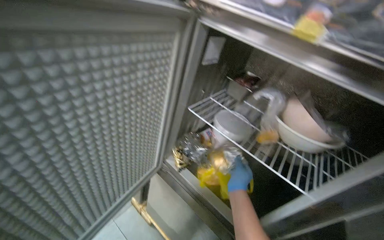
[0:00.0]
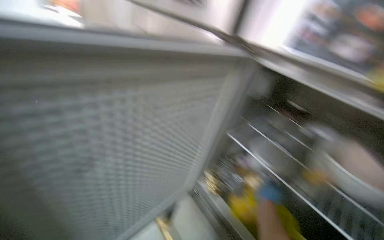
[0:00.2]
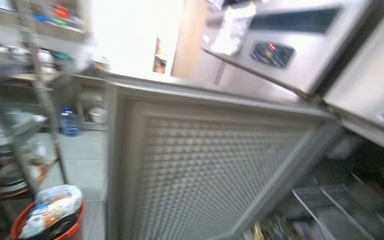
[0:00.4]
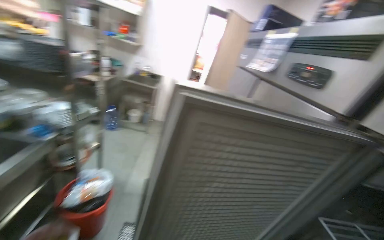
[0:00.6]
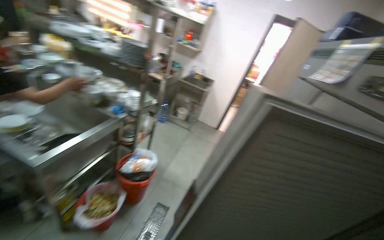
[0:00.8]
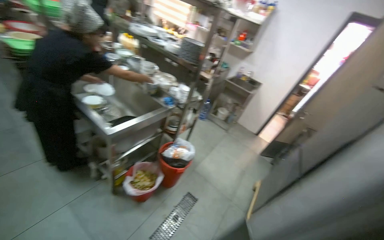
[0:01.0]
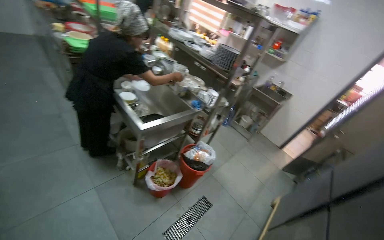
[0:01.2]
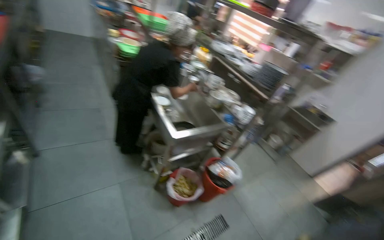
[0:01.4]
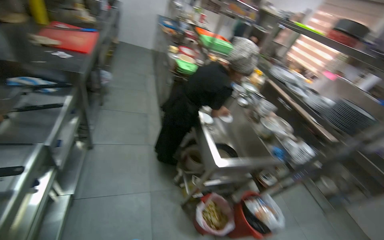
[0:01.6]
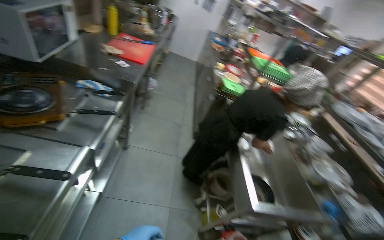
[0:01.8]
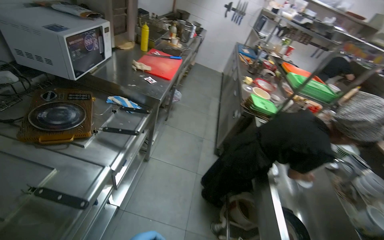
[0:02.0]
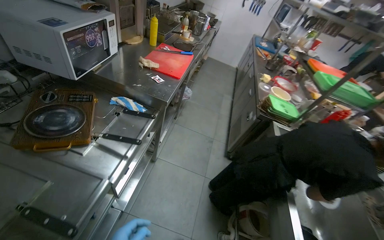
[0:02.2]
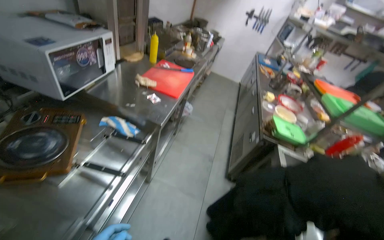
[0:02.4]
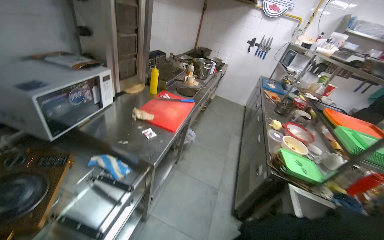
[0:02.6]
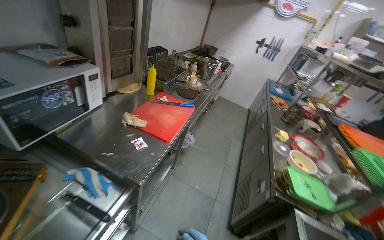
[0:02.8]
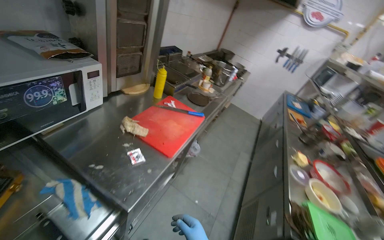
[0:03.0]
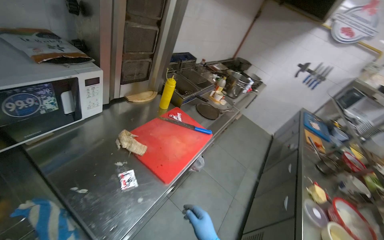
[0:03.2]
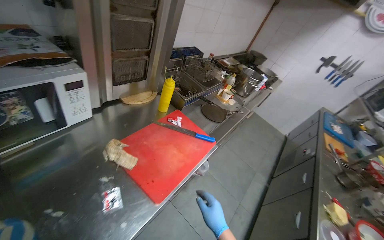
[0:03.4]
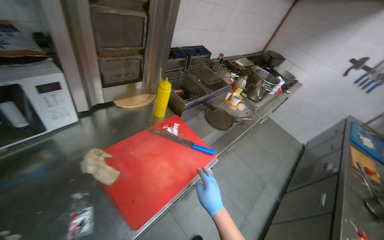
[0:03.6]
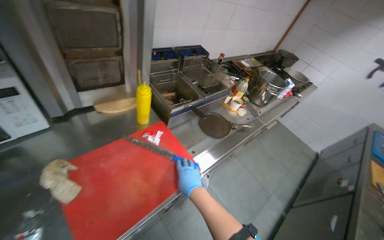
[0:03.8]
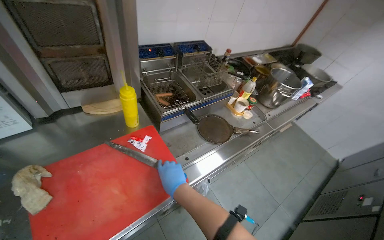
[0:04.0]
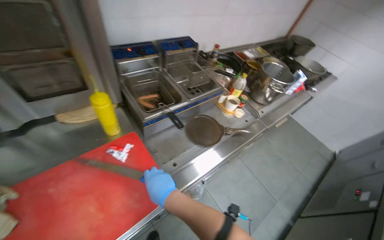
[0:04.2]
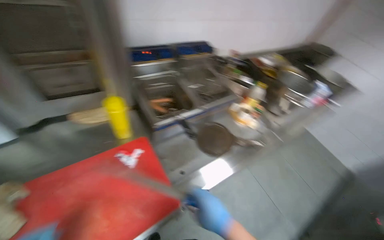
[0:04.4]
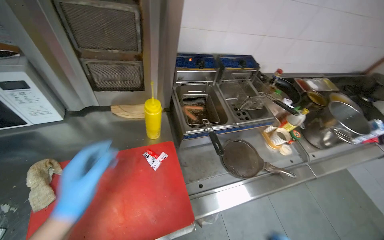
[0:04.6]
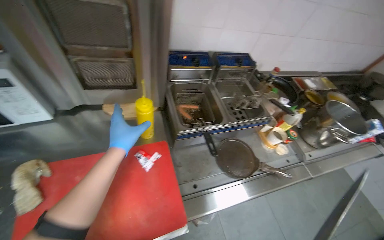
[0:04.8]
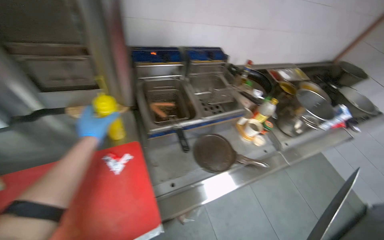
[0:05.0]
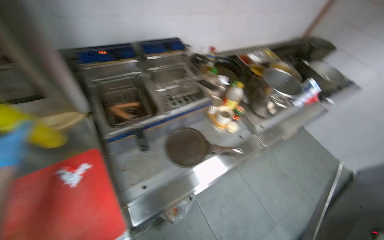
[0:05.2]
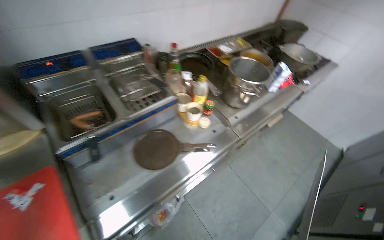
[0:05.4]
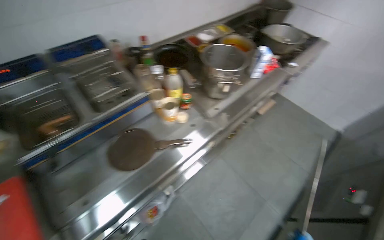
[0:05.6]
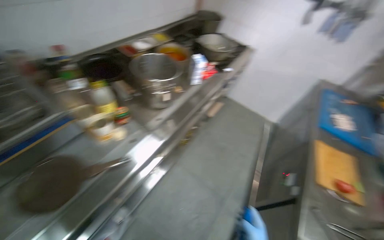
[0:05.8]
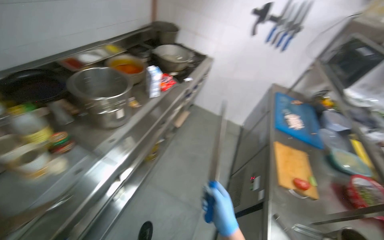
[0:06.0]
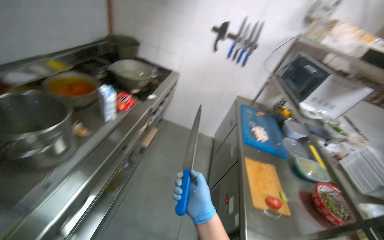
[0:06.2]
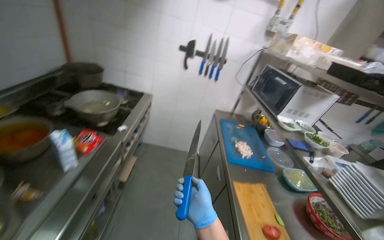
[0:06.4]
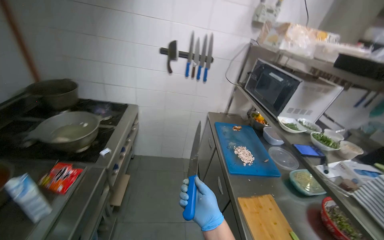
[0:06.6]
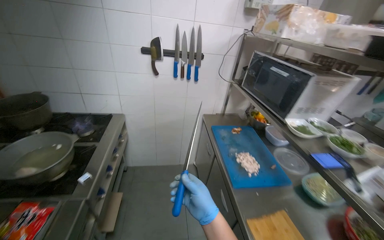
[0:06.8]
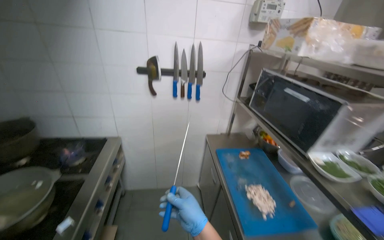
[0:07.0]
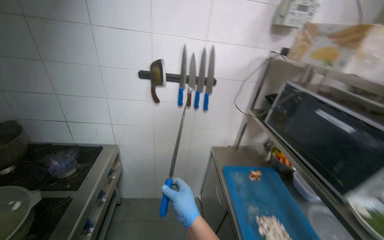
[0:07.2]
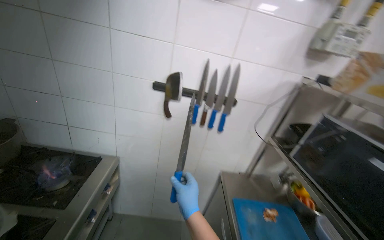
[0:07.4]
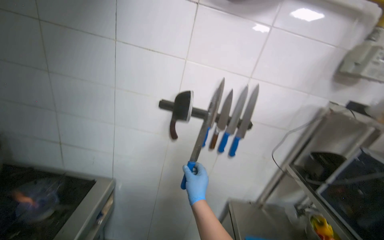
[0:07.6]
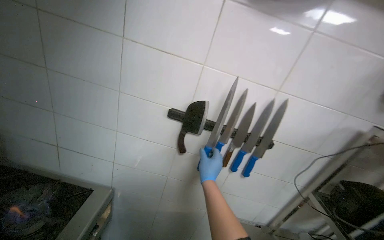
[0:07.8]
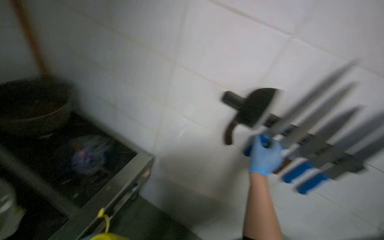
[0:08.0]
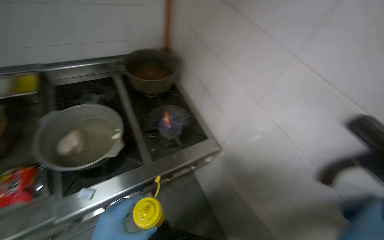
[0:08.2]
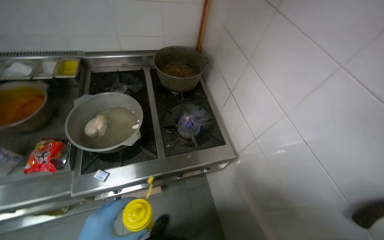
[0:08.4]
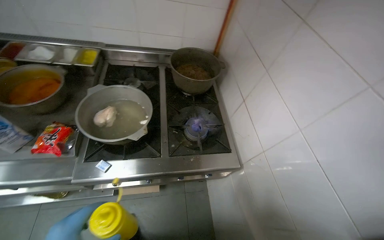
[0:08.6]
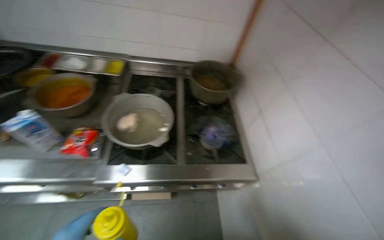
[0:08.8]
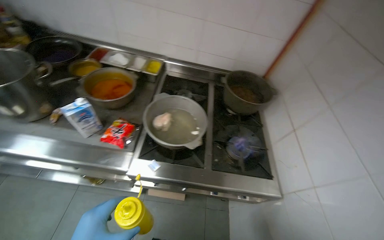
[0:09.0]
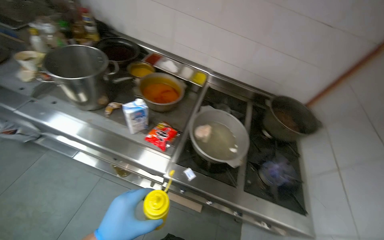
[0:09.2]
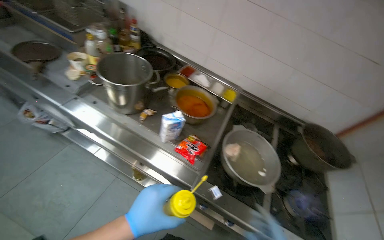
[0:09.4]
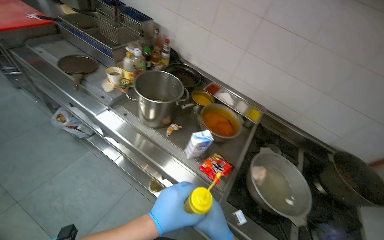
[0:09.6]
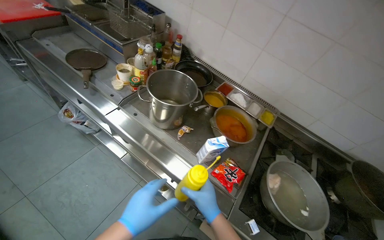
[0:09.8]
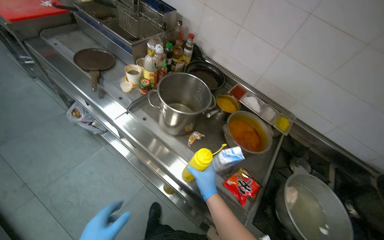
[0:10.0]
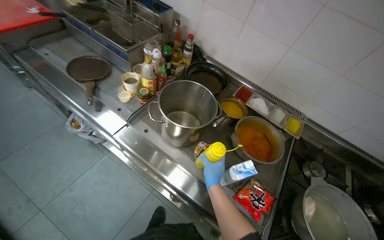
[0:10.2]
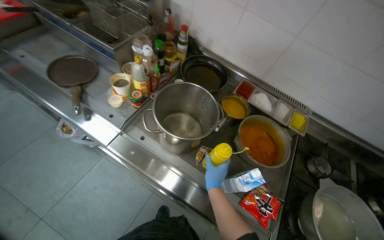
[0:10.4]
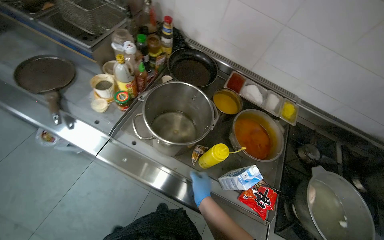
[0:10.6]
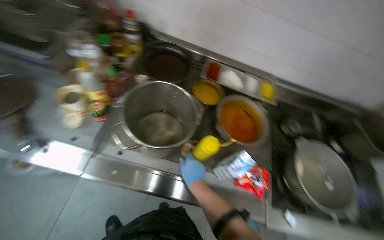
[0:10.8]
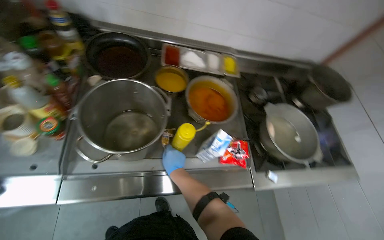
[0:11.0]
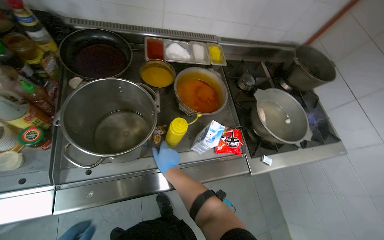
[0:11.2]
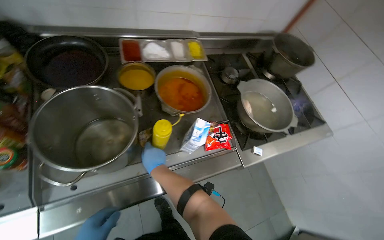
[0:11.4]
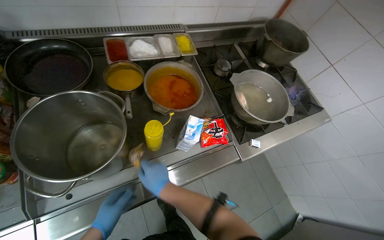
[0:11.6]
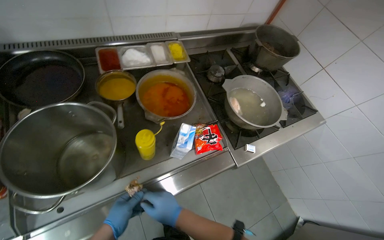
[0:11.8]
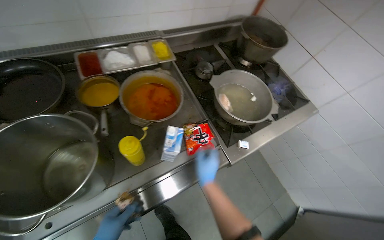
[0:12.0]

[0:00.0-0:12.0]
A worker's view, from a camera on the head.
Job: cooking food.
The whole recording: Preparing ingredients and cooking food. The worker handles various ingredients, places sausages in a deep fryer, moves potatoes to a stove, and adds ingredients to a pot.
0:00.0 to 0:01.6: The wearer moves some 60 cm. The head rotates roughly 105 degrees to the left. The view tilts roughly 25 degrees upward.
0:01.6 to 0:03.0: The wearer moves approximately 1 m. The wearer's head swings about 40 degrees to the left. The view tips upward by some 15 degrees.
0:03.0 to 0:04.4: The head travels roughly 90 cm. The wearer's head swings roughly 30 degrees to the left.
0:04.4 to 0:06.0: The wearer moves roughly 80 cm. The wearer's head swings approximately 35 degrees to the right.
0:06.0 to 0:07.6: The camera is carried roughly 1 m. The head rotates some 20 degrees to the right. The wearer looks some 15 degrees further upward.
0:07.6 to 0:09.0: The head turns to the left by about 95 degrees.
0:09.0 to 0:10.4: The camera travels some 70 cm. The head rotates roughly 25 degrees to the left.
0:10.4 to 0:12.0: The wearer's head swings some 60 degrees to the right. The camera pitches downward, by about 20 degrees.

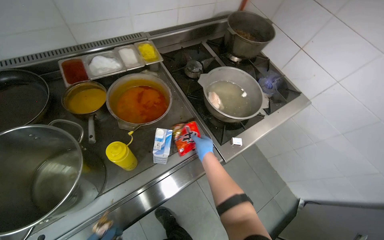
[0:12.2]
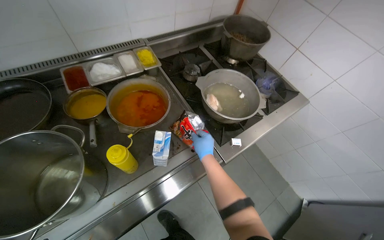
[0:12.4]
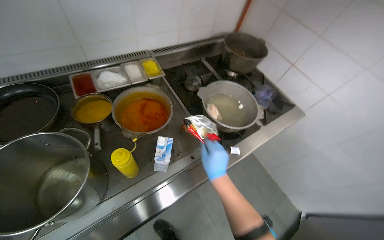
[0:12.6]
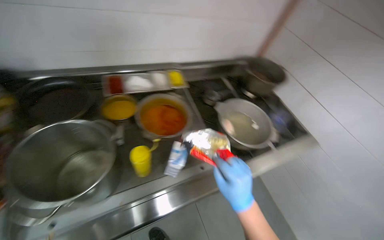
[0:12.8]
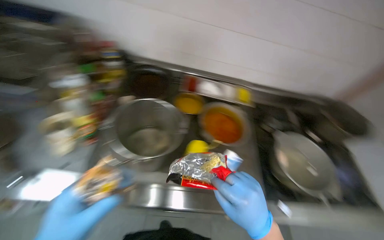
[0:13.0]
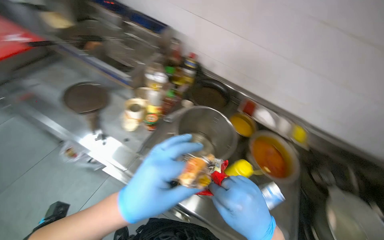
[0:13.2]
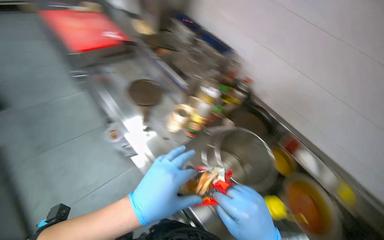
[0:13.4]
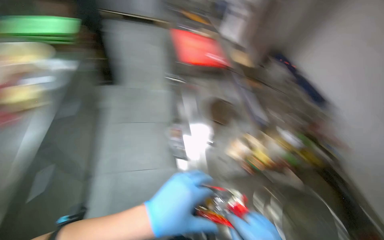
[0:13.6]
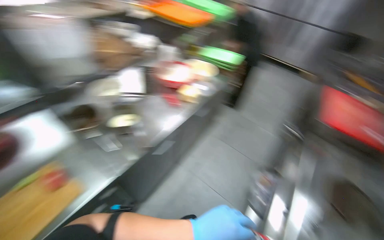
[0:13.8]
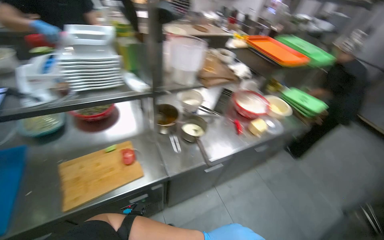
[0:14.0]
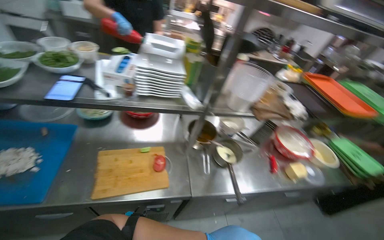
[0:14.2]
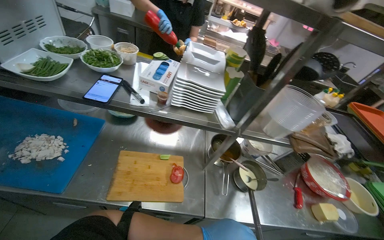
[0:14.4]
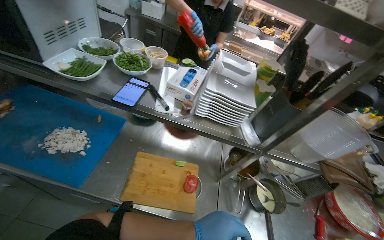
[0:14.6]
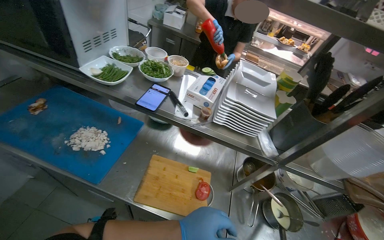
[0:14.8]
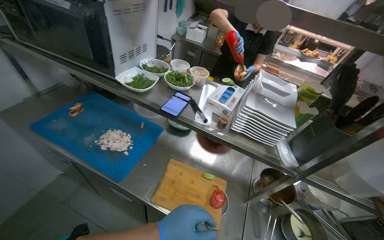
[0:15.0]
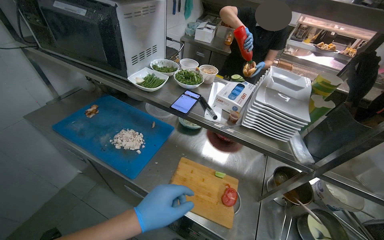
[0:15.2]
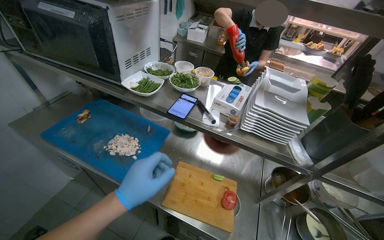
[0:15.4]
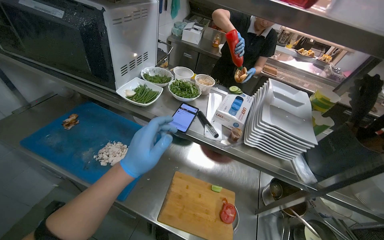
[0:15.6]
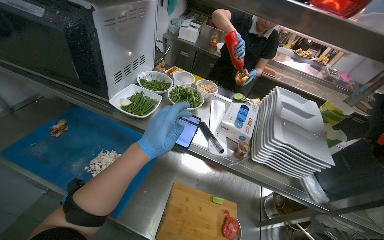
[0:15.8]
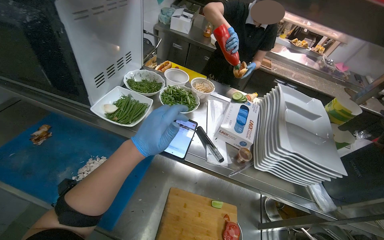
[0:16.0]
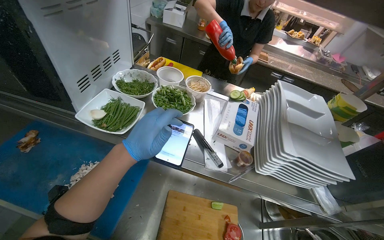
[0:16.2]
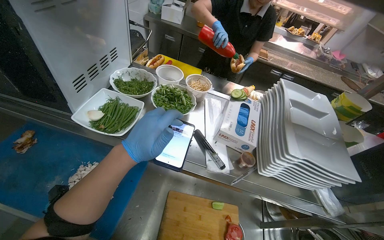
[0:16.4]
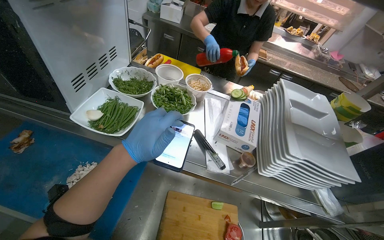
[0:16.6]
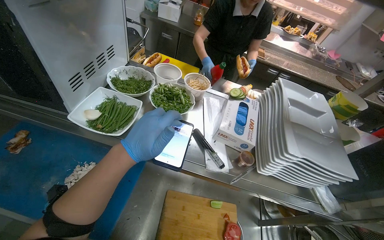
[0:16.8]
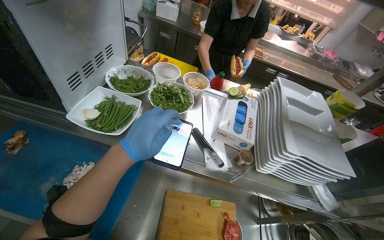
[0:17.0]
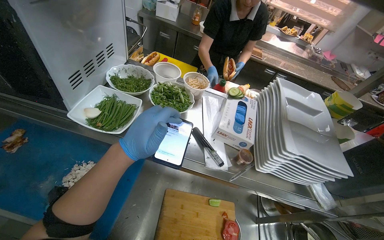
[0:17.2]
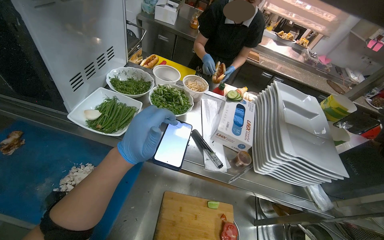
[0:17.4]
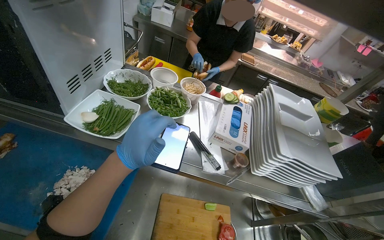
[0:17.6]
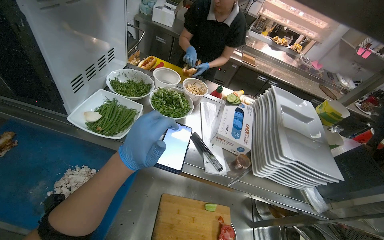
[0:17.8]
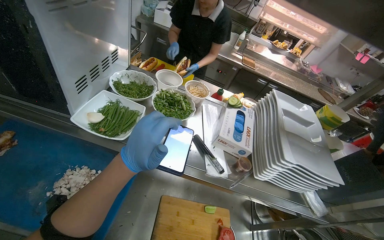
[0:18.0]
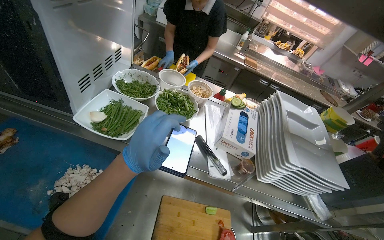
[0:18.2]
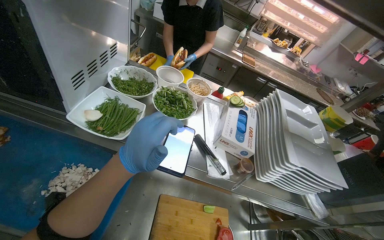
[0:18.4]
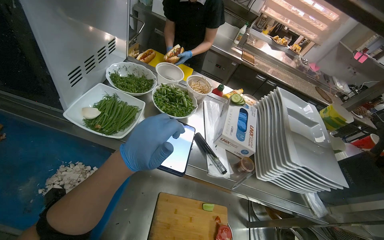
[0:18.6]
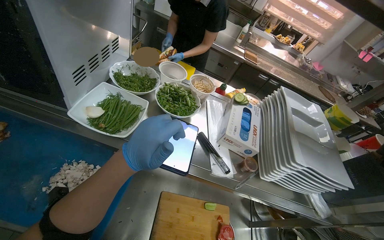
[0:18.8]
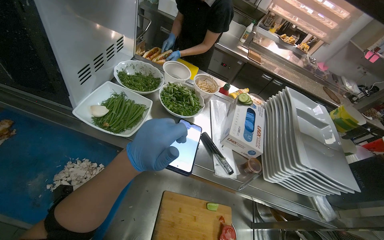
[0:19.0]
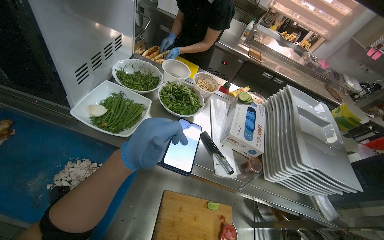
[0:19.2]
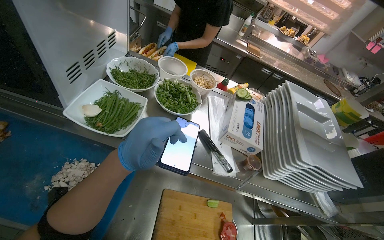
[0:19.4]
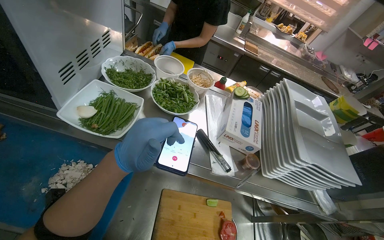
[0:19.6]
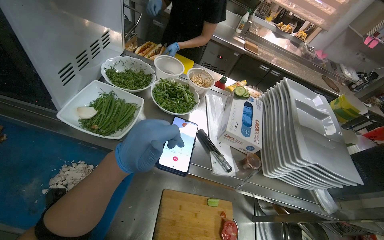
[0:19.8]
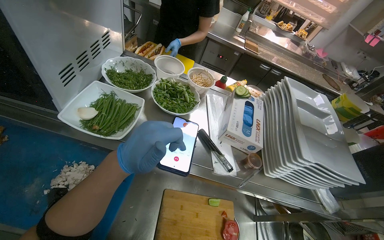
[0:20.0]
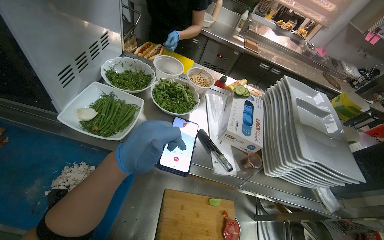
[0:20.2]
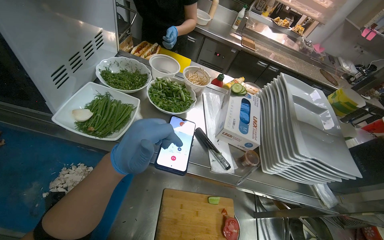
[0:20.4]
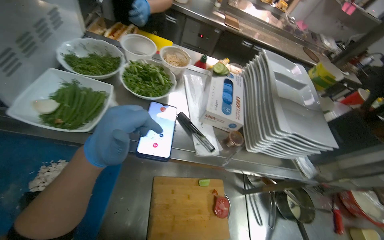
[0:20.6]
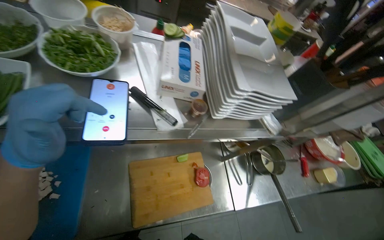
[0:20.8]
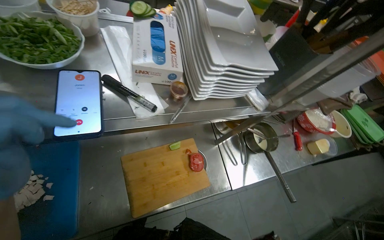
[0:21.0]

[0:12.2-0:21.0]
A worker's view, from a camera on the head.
Job: cooking food.
The whole recording: Preparing ingredients and cooking food. The worker handles various ingredients, places sausages in a deep fryer, moves potatoes to a stove, and adds ingredients to a pot.
0:12.2 to 0:13.6: The camera is carried some 50 cm. The wearer looks approximately 110 degrees further to the left. The view tips upward by some 30 degrees.
0:13.6 to 0:15.2: The head travels about 40 cm. The wearer looks some 100 degrees further to the left. The view tips upward by about 25 degrees.
0:15.2 to 0:16.6: The left hand shifts about 40 cm up the picture and farther from the camera.
0:19.6 to 0:21.0: The head rotates about 25 degrees to the right. The view tilts some 20 degrees downward.
